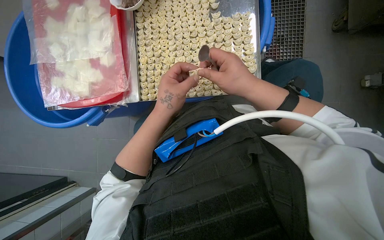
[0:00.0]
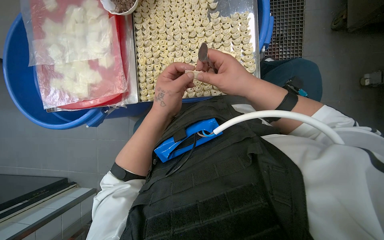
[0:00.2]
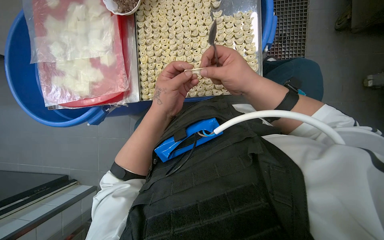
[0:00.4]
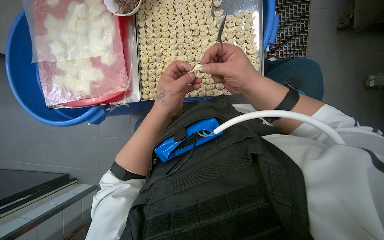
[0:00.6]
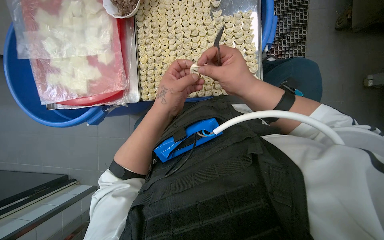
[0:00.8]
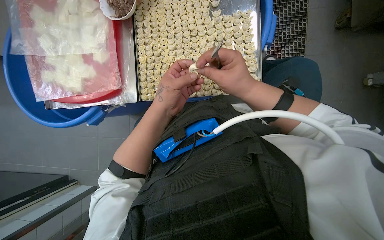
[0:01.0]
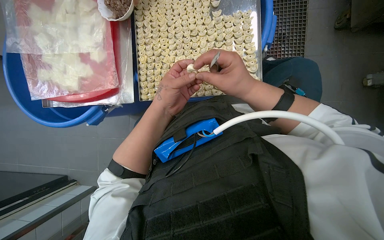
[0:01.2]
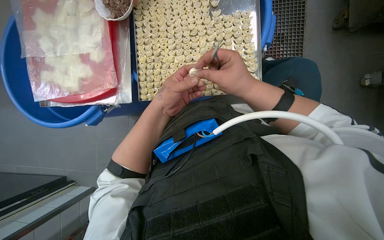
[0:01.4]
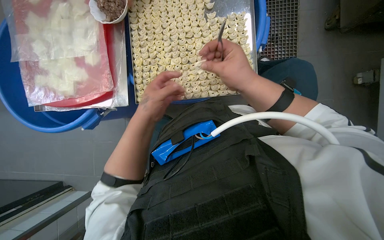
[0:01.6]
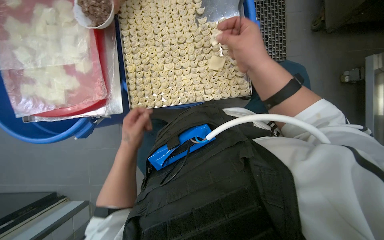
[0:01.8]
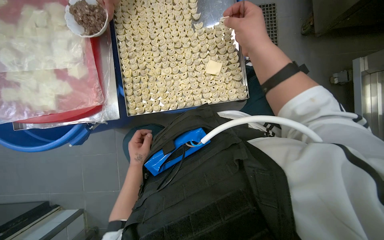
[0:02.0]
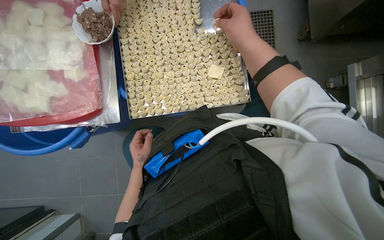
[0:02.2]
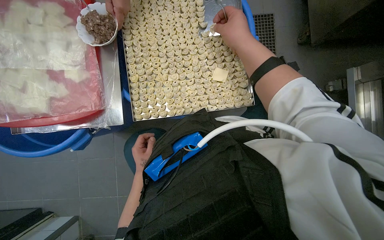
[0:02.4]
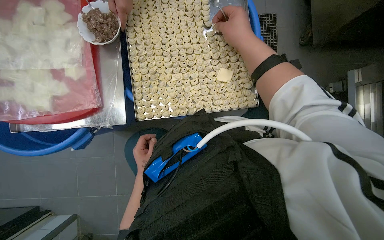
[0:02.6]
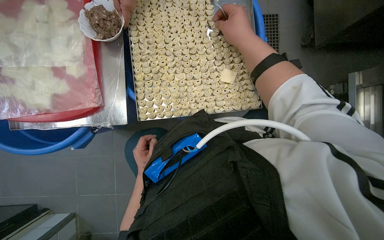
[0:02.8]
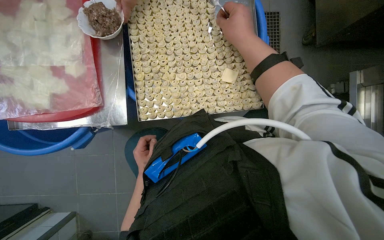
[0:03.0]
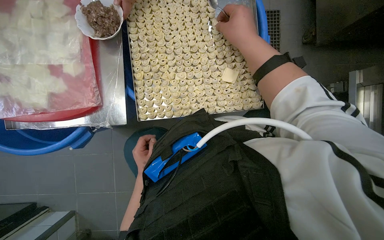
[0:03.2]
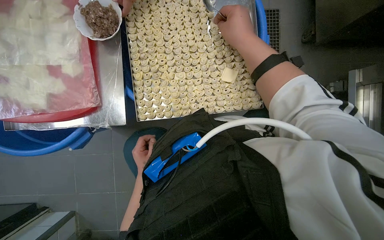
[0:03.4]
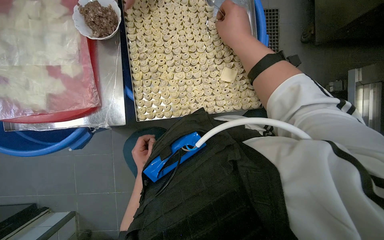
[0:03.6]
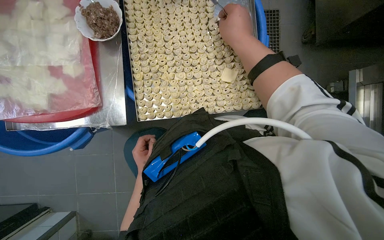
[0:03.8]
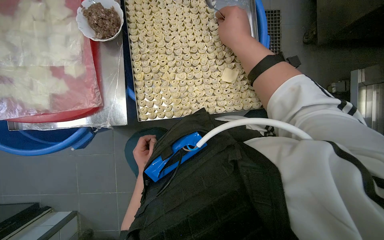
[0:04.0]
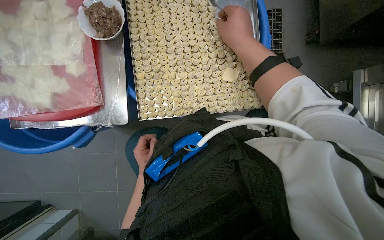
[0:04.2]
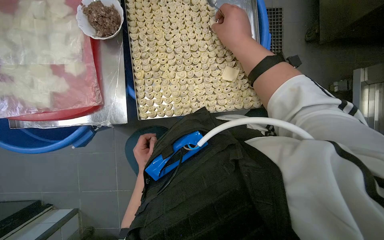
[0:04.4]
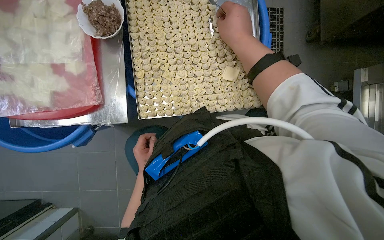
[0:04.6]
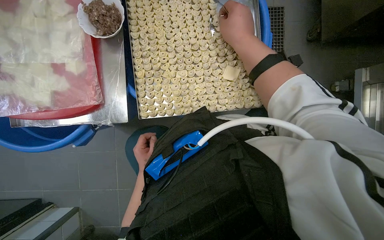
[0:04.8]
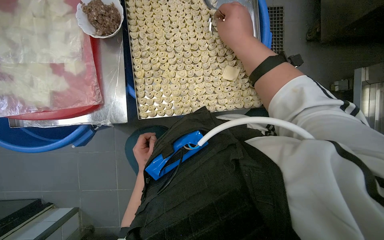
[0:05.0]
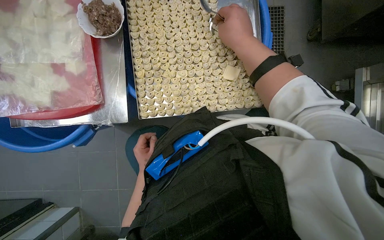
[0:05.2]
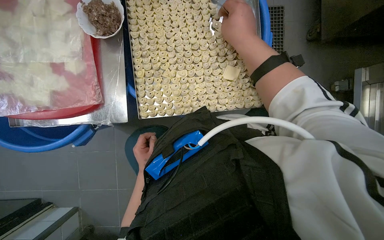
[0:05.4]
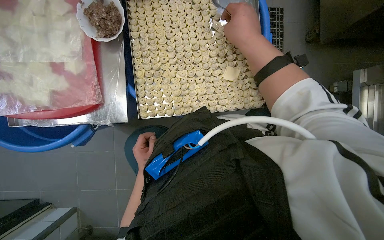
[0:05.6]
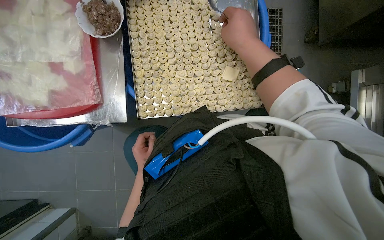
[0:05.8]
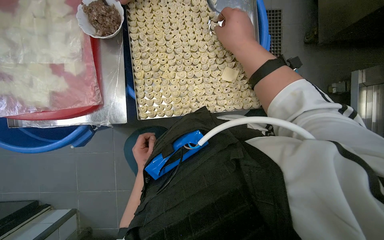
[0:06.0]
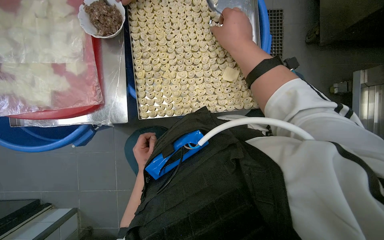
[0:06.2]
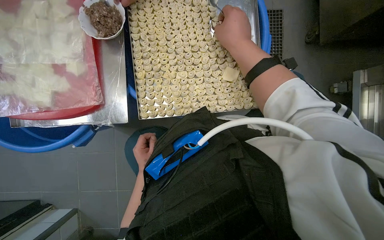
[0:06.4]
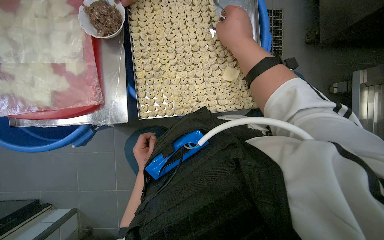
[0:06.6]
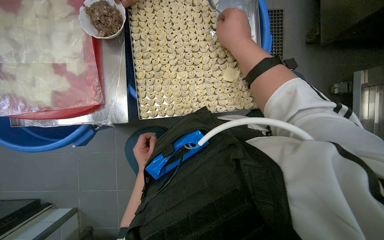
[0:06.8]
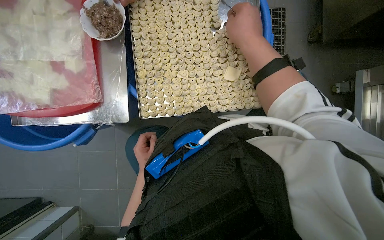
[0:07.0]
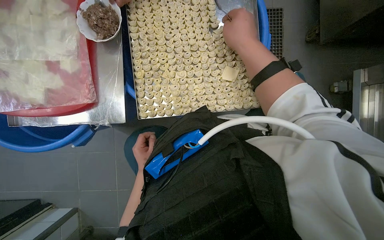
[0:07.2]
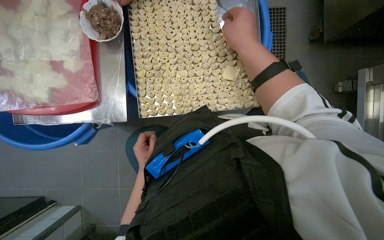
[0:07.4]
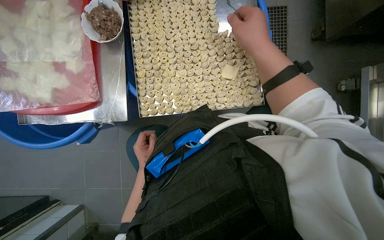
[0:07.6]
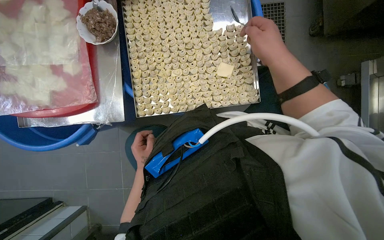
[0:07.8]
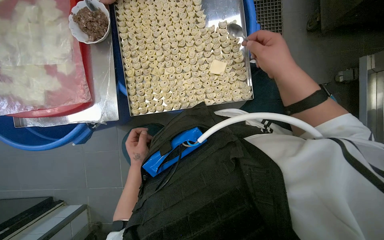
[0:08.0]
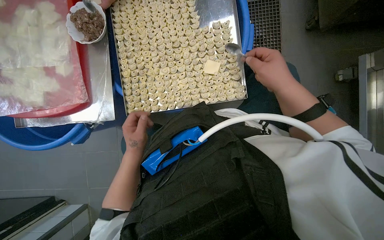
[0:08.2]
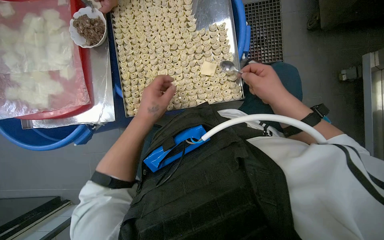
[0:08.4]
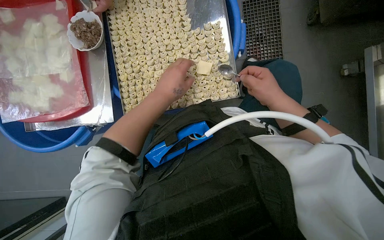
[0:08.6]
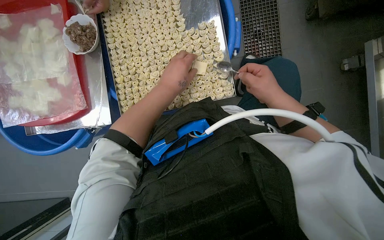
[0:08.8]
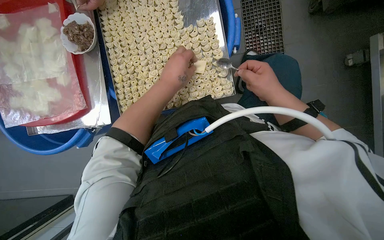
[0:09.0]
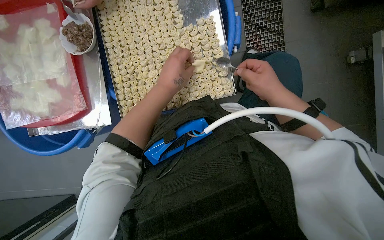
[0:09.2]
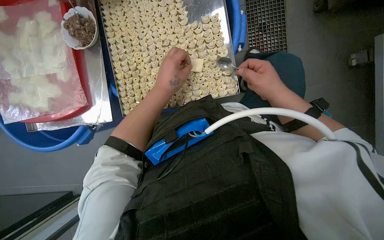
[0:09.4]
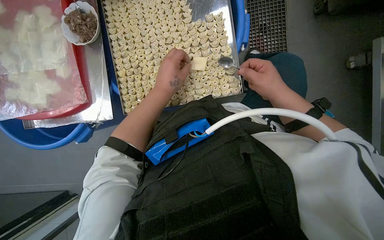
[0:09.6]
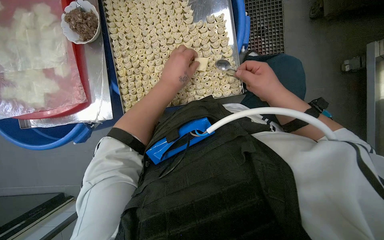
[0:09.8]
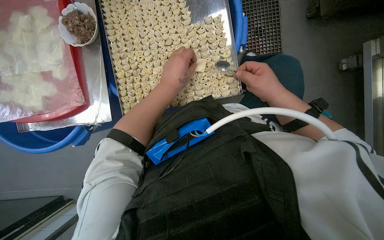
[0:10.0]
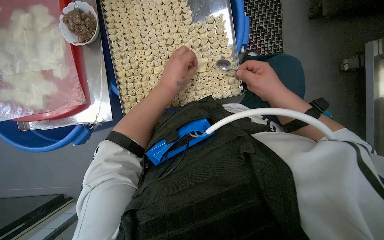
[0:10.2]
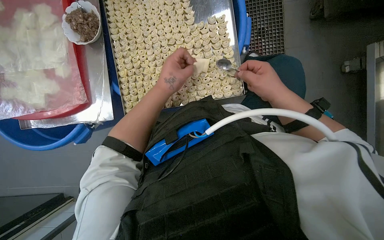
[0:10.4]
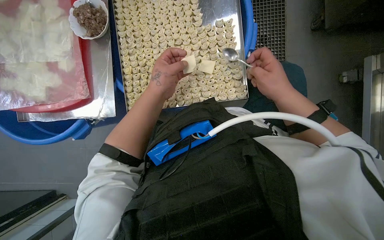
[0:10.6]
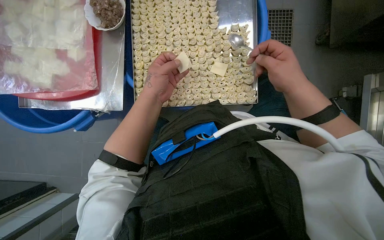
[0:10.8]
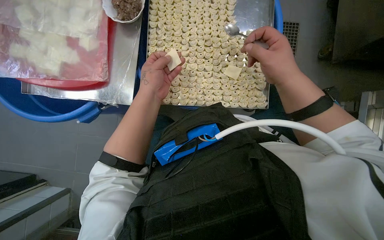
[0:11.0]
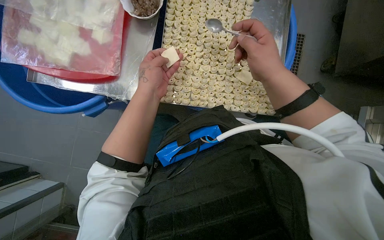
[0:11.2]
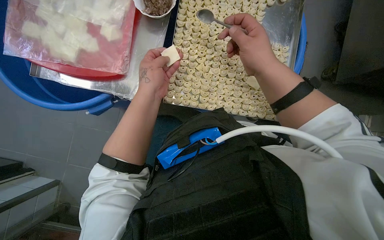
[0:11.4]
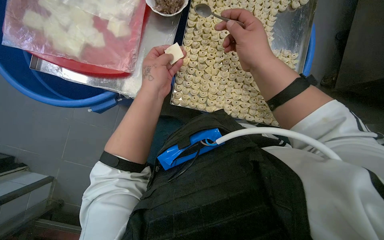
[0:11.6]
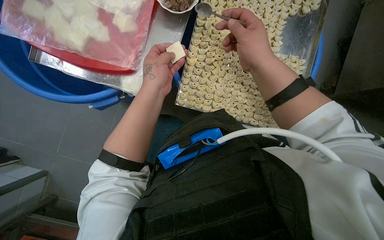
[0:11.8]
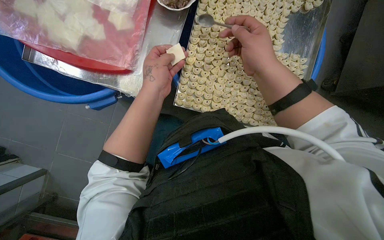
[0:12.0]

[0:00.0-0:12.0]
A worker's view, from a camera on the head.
Job: preparing food.
The whole recording: Making dumplings with meat filling. The worker picks up dough, fills it with meat, folds it, and places the finished dumpling on a tray.
0:00.0 to 0:01.6: The hands work in one place, with small movements.
0:01.6 to 0:03.0: The right hand travels up the picture by some 20 cm. Meanwhile the left hand shifts approximately 20 cm farther from the camera and down the picture.
0:03.0 to 0:06.0: The hands stay close to where they were, moving slightly.
0:06.0 to 0:07.6: The hands stay close to where they were, moving slightly.
0:07.6 to 0:09.0: The right hand is displaced to the right and down the picture by approximately 20 cm. The left hand moves up the picture, nearer to the camera and to the right, approximately 40 cm.
0:09.0 to 0:10.4: The hands are busy where they are.
0:10.4 to 0:12.0: The right hand shifts about 30 cm to the left and up the picture.

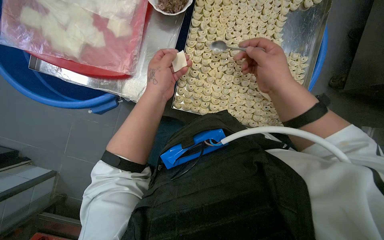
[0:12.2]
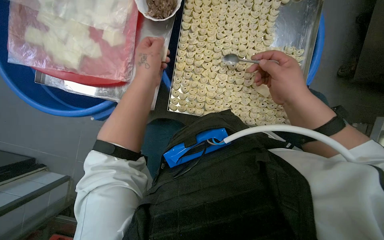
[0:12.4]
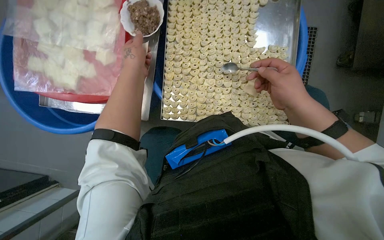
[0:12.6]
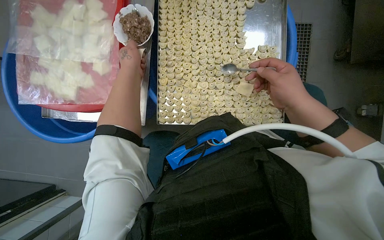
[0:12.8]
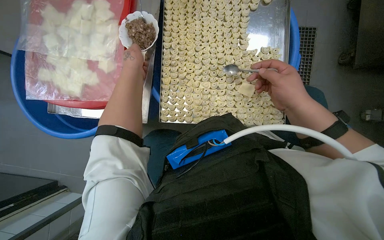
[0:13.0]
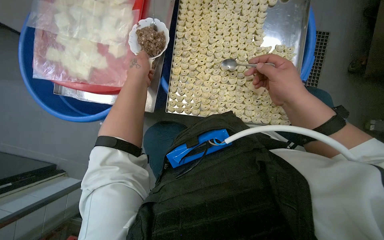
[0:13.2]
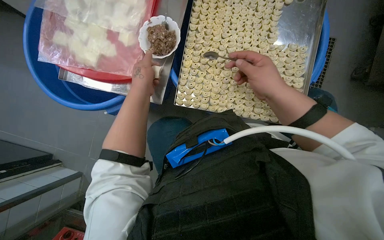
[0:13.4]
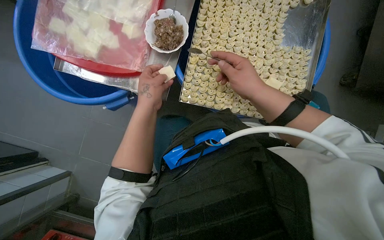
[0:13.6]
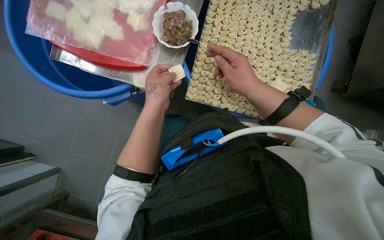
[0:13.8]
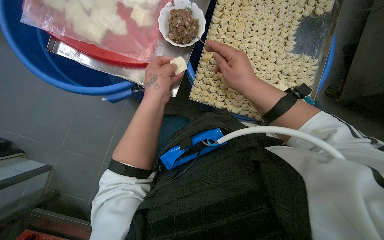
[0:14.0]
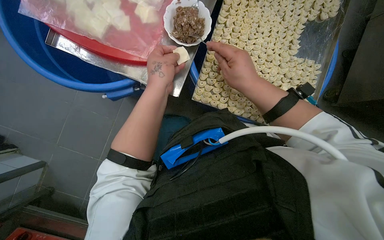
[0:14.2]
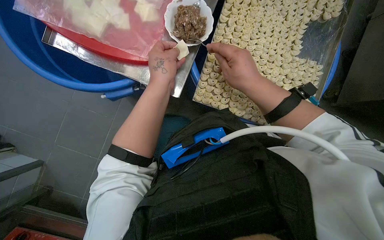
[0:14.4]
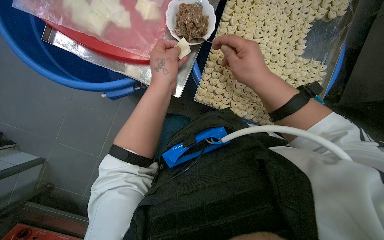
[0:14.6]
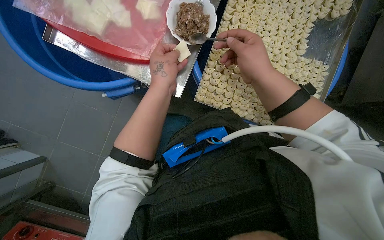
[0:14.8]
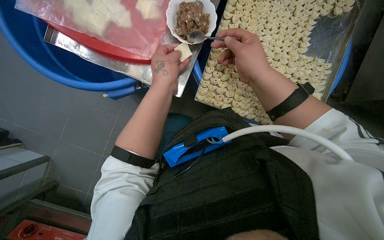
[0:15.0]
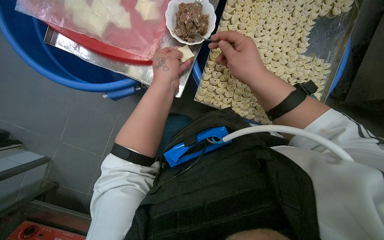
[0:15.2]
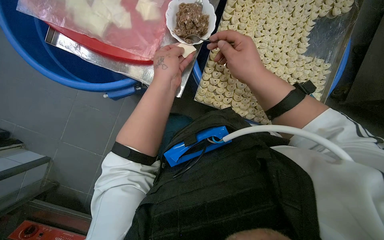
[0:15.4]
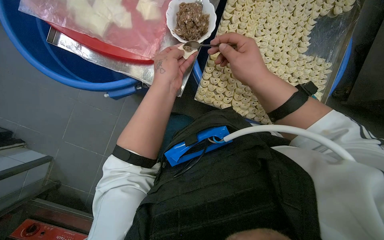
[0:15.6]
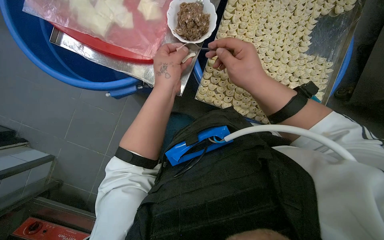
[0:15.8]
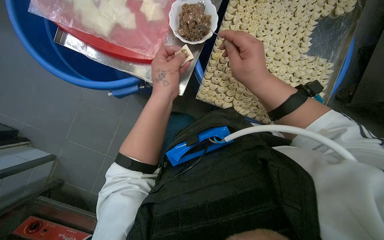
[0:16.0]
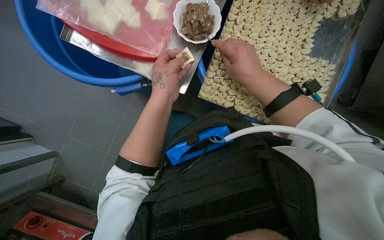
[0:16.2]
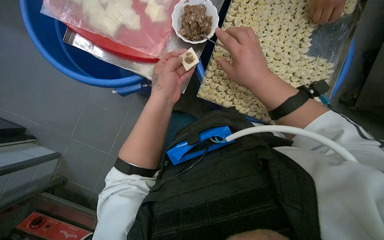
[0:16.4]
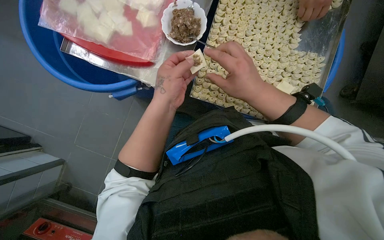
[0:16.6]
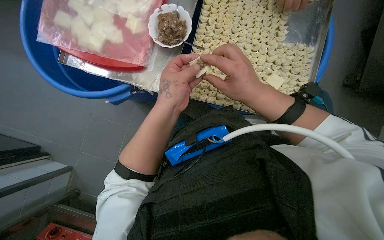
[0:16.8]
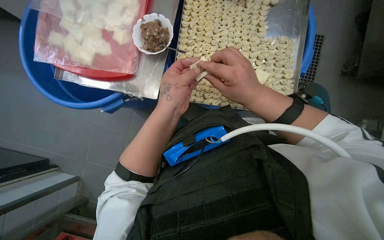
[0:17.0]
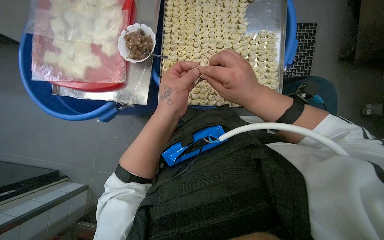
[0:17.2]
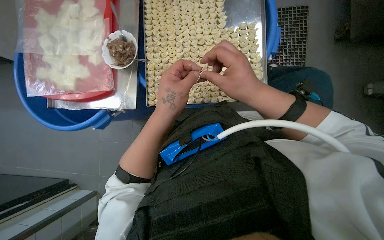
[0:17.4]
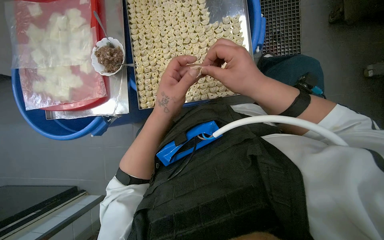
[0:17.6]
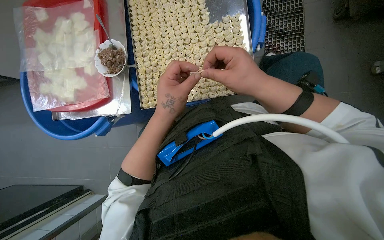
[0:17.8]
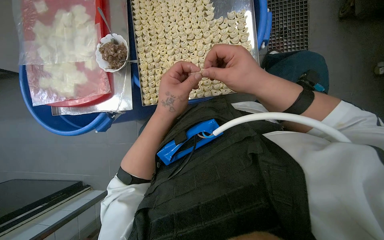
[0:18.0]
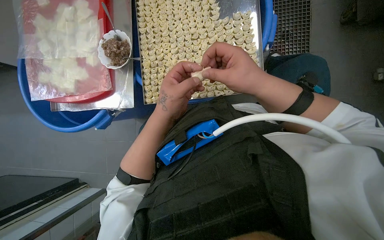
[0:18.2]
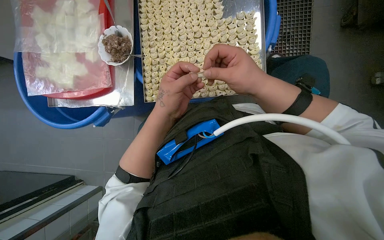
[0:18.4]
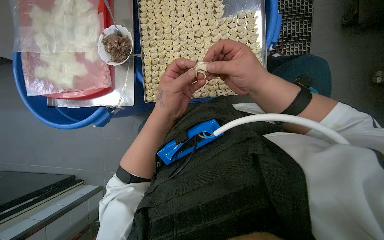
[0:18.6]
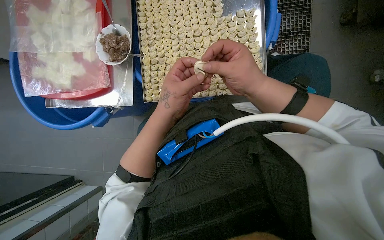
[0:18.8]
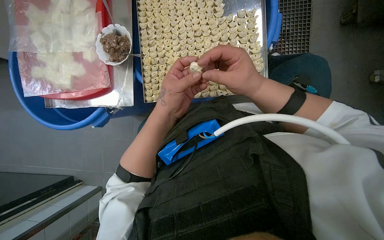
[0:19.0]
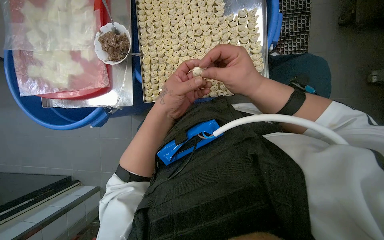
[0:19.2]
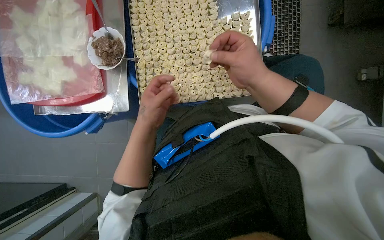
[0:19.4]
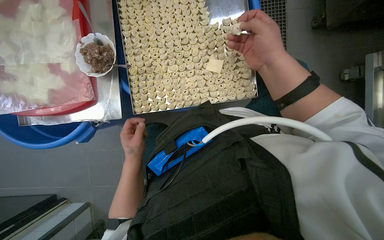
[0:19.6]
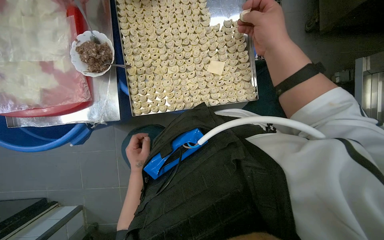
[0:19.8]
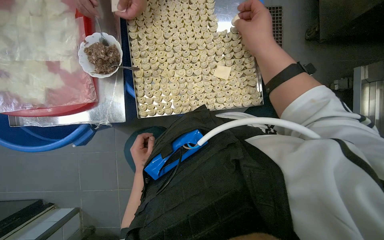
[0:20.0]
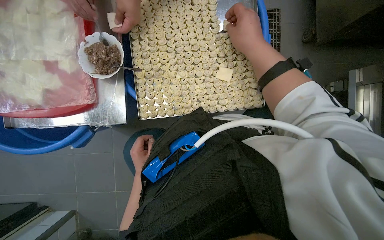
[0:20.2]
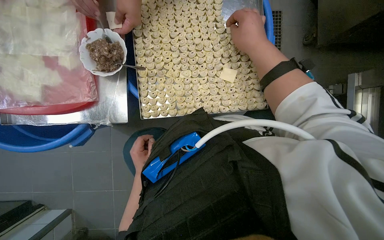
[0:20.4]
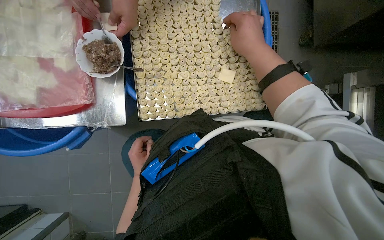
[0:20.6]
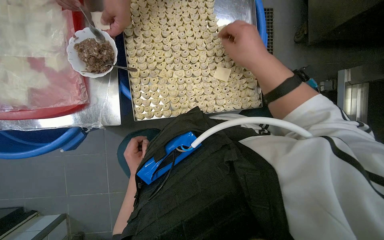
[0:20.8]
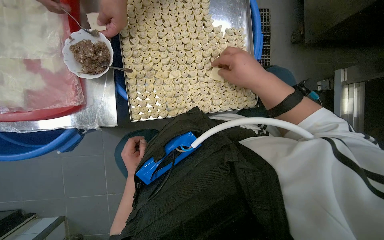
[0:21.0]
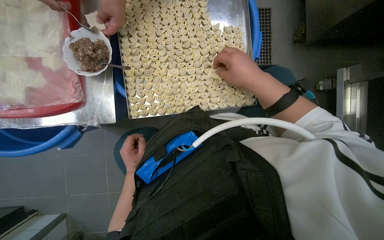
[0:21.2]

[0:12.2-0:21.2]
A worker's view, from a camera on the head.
Job: preparing food.
The whole recording: Making dumplings with meat filling. The worker picks up dough, fills it with meat, folds it, and places the finished dumpling on a tray.
0:12.2 to 0:13.8: The left hand travels up the picture and back again, some 15 cm each way, while the right hand shifts roughly 10 cm to the left.
0:13.8 to 0:16.6: The hands make small movements and keep their place.
0:18.2 to 0:19.8: The right hand goes some 15 cm up the picture, while the left hand heads farther from the camera, down the picture and to the left, covering some 25 cm.
0:19.8 to 0:21.2: The hands work in one place, with small movements.
